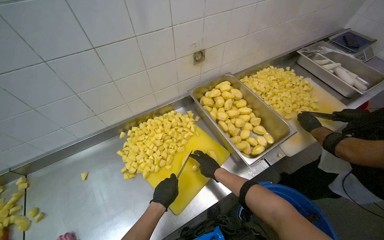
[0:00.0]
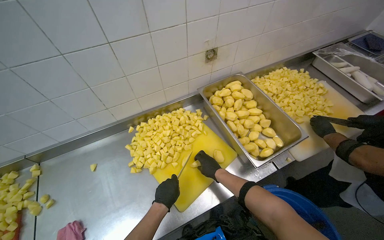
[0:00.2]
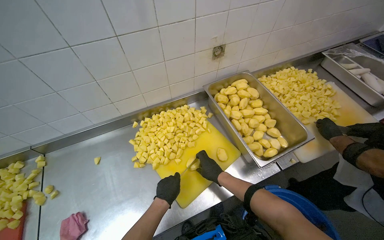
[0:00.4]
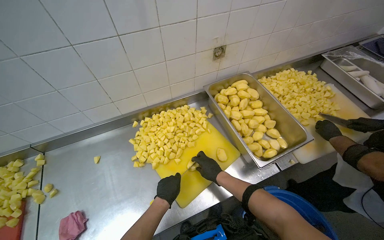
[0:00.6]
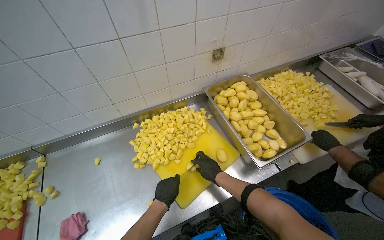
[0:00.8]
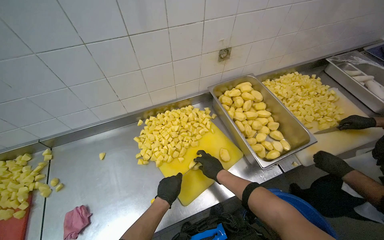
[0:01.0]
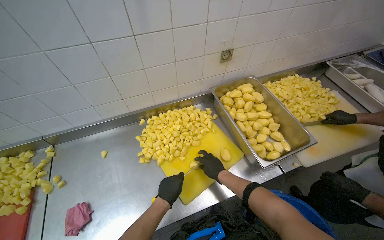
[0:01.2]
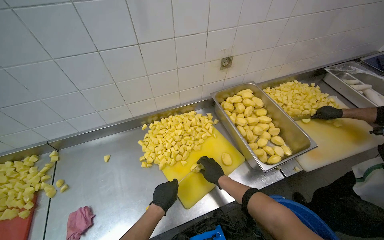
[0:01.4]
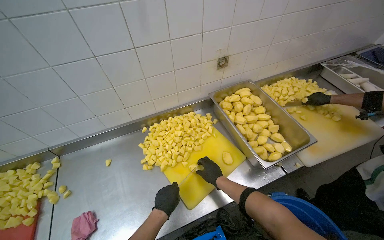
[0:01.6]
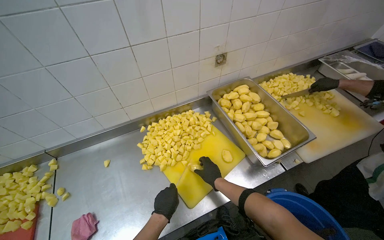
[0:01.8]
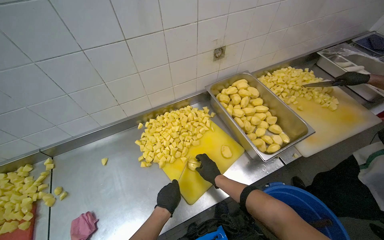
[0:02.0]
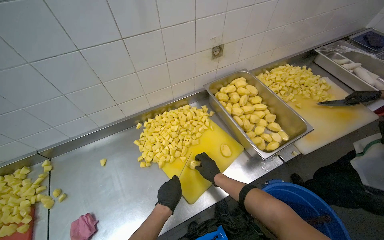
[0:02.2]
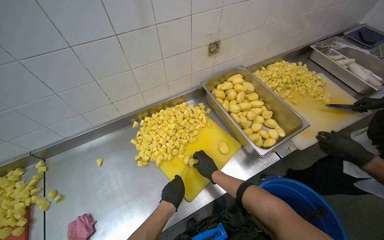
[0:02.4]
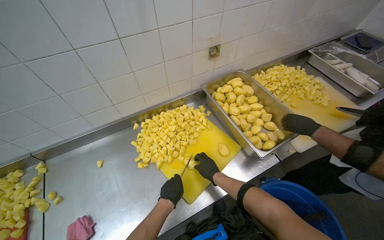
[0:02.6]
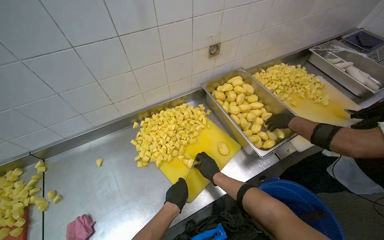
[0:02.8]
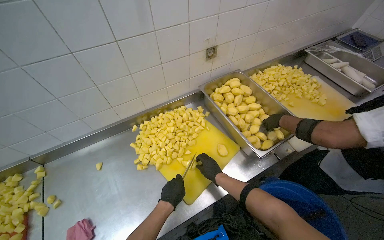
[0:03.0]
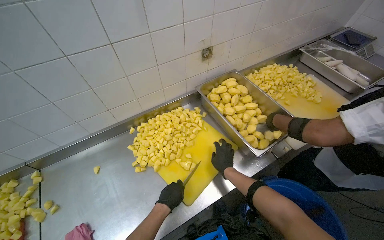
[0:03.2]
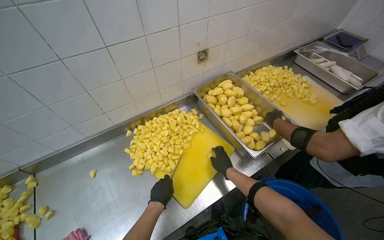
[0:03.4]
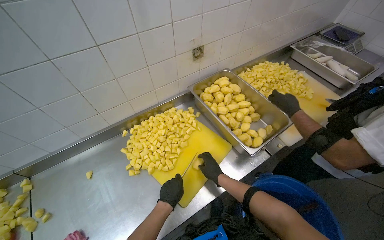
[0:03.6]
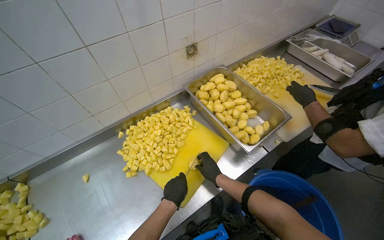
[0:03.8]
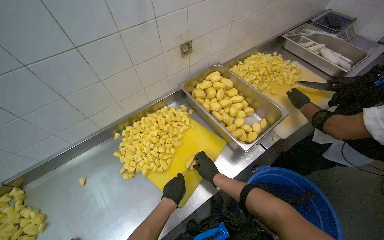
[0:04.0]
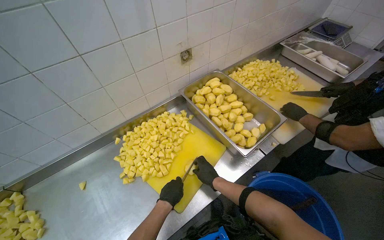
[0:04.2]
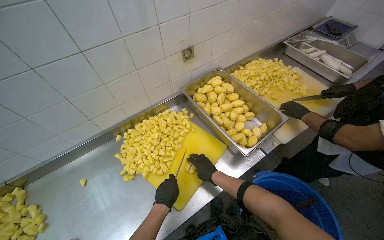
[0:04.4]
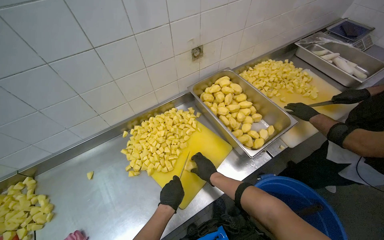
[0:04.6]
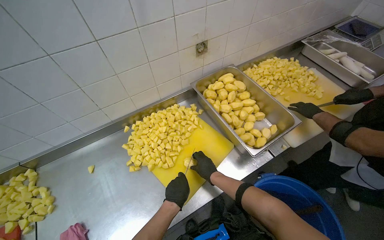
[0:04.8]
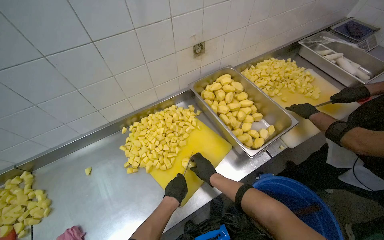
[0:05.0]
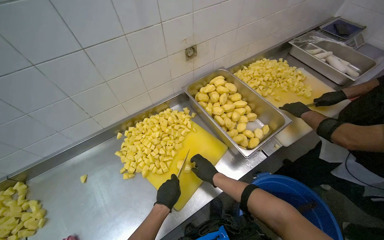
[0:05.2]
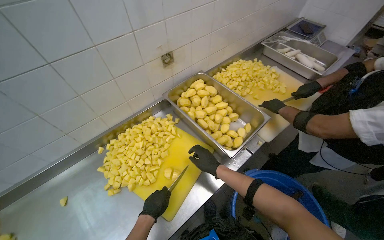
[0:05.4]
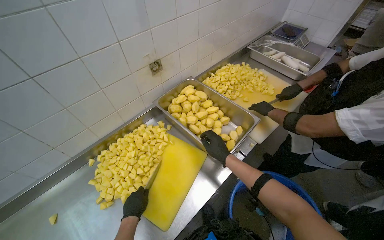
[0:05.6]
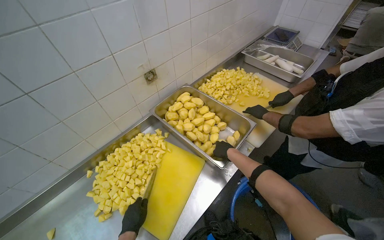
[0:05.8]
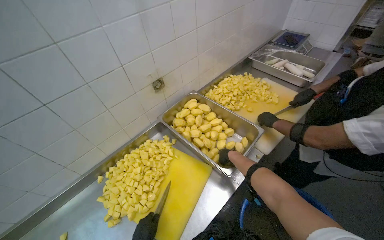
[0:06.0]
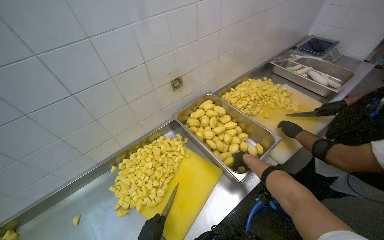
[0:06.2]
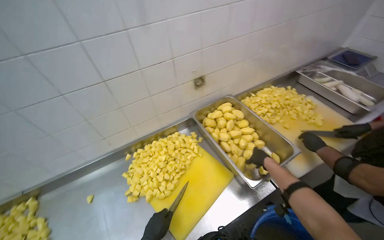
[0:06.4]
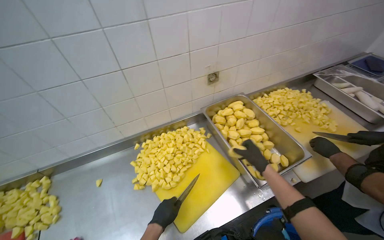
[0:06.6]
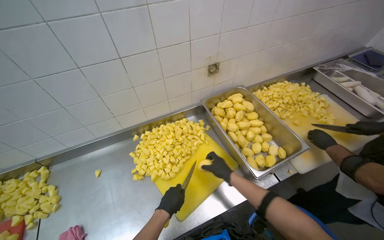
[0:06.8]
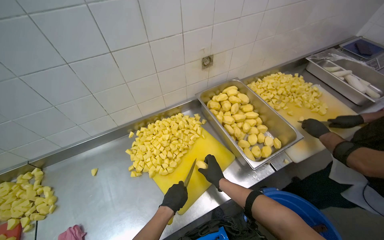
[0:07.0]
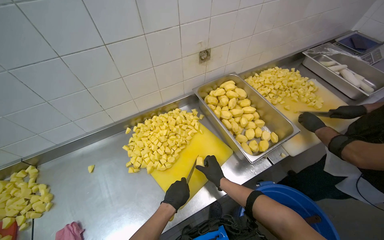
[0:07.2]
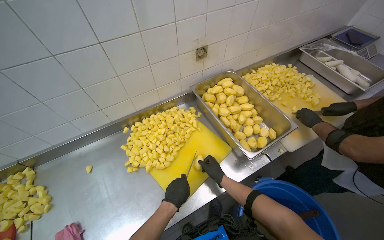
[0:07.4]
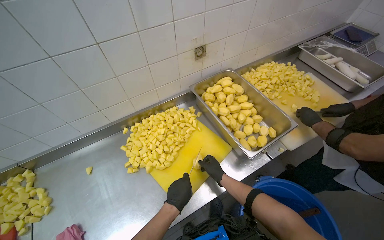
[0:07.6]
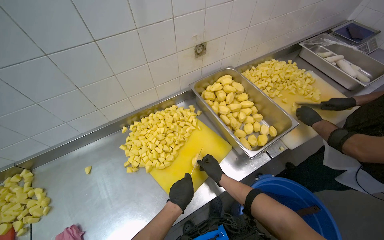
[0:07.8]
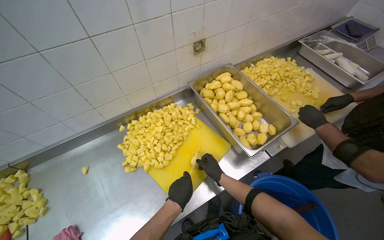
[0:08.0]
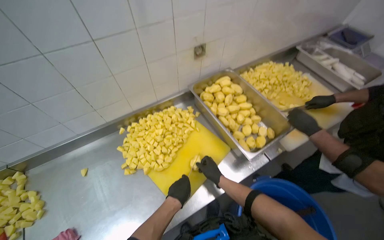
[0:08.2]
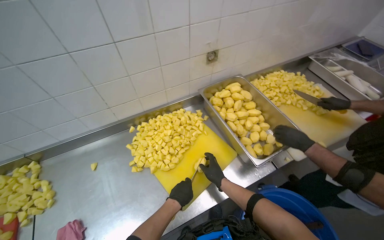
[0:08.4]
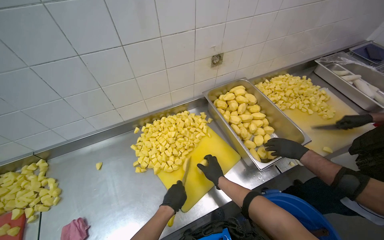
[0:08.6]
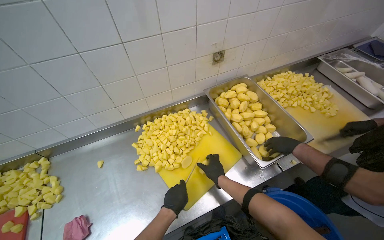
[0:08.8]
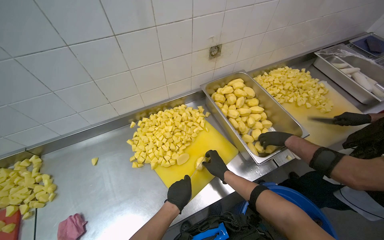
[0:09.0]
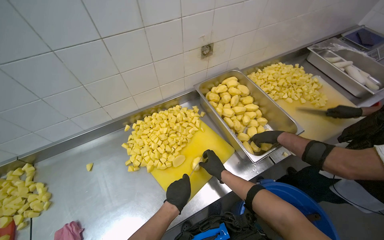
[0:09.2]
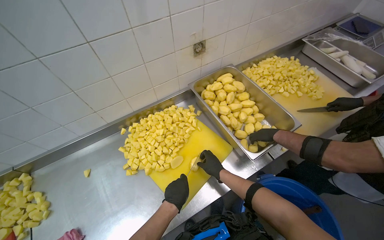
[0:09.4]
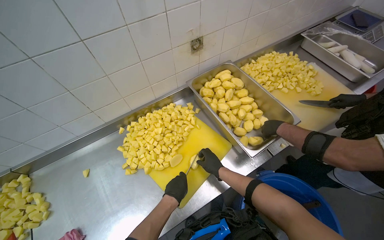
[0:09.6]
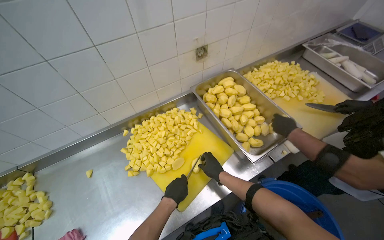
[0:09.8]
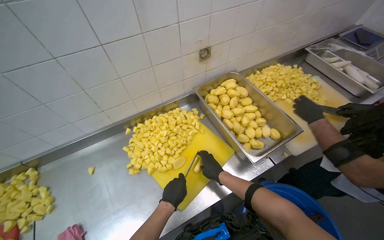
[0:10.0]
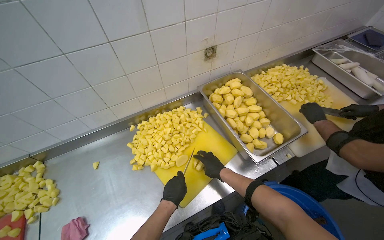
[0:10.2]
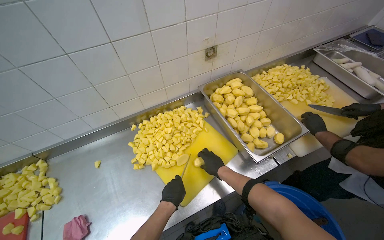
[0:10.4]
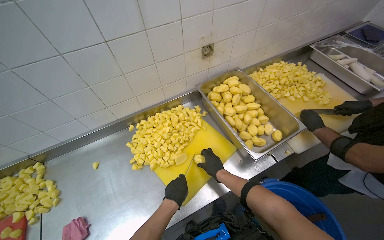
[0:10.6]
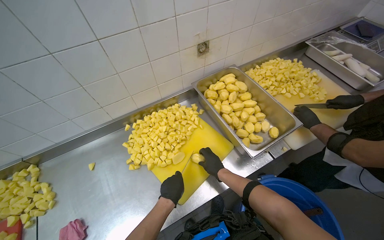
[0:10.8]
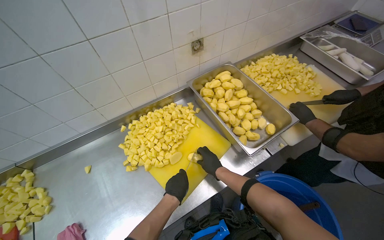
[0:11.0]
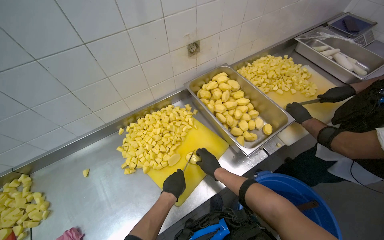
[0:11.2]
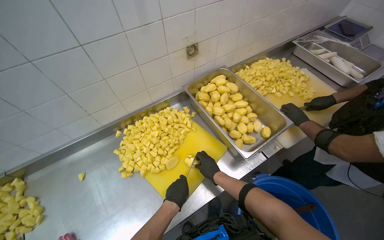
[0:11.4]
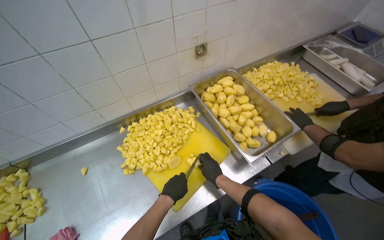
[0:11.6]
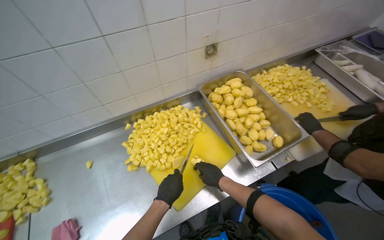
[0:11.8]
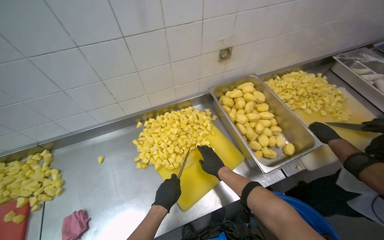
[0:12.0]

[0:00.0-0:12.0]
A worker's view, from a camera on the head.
Job: preparing food.
The whole recording: Cutting potatoes into pieces. The worker cuts peeled potatoes into small pieces on a yellow cutting board.
0:00.0 to 0:01.6: The hands work in one place, with small movements.
0:01.6 to 0:04.4: The hands stay close to where they were, moving slightly.
0:04.4 to 0:06.0: The right hand is displaced up the picture and to the right by roughly 25 cm.
0:06.0 to 0:07.6: The right hand shifts about 15 cm down the picture.
0:09.0 to 0:12.0: The hands are busy where they are.

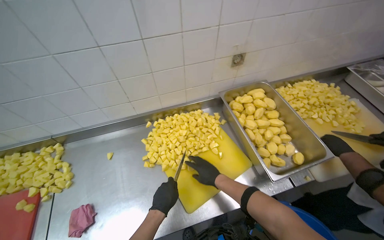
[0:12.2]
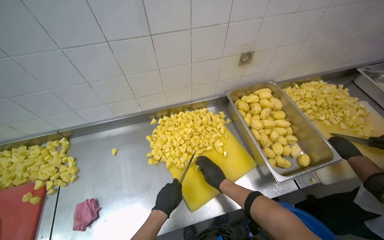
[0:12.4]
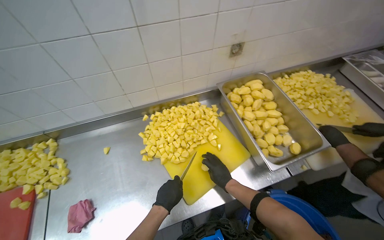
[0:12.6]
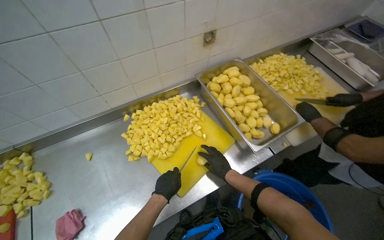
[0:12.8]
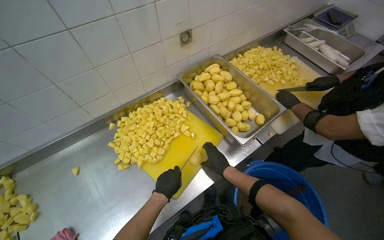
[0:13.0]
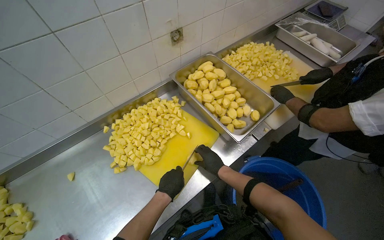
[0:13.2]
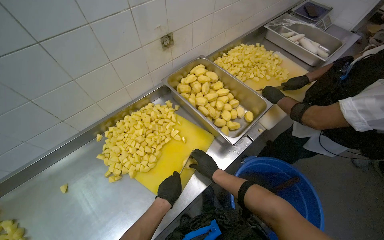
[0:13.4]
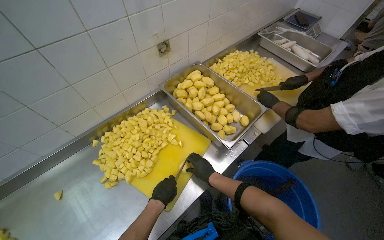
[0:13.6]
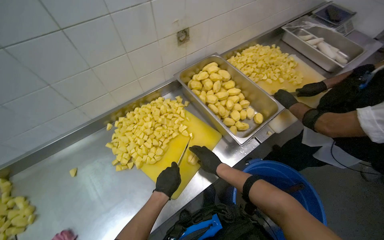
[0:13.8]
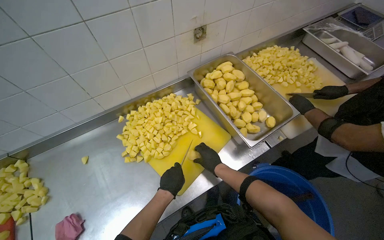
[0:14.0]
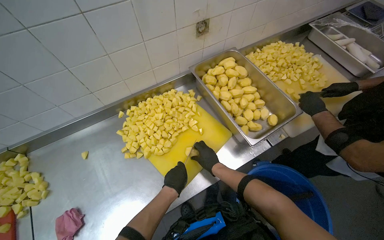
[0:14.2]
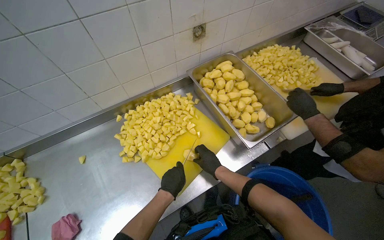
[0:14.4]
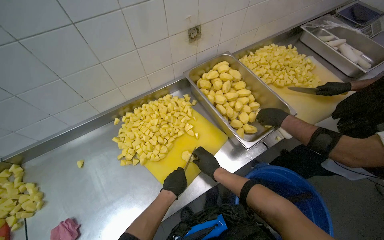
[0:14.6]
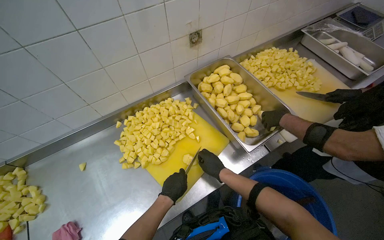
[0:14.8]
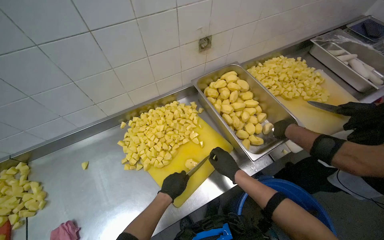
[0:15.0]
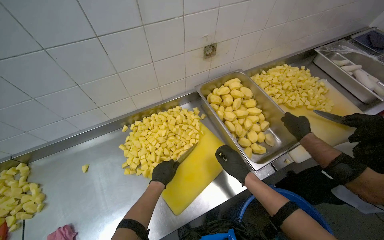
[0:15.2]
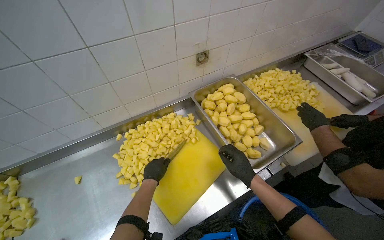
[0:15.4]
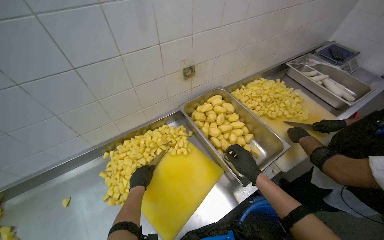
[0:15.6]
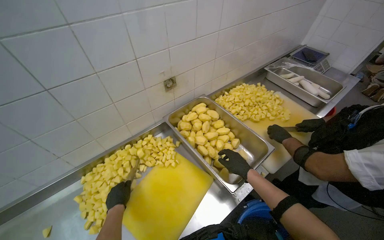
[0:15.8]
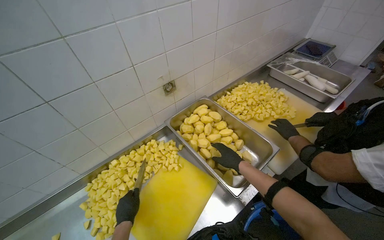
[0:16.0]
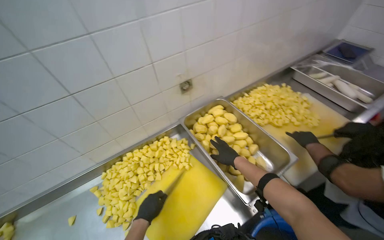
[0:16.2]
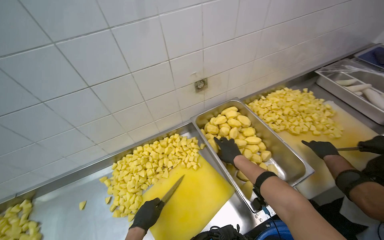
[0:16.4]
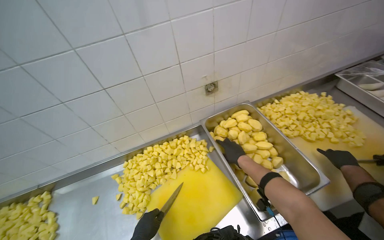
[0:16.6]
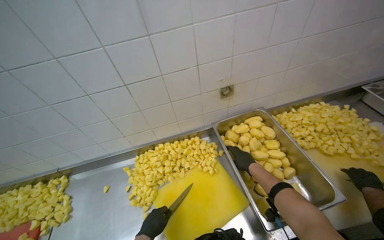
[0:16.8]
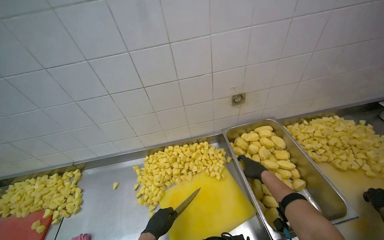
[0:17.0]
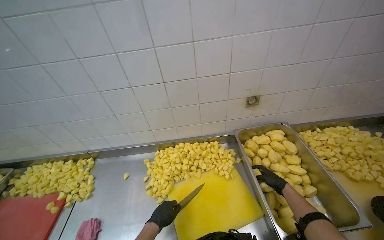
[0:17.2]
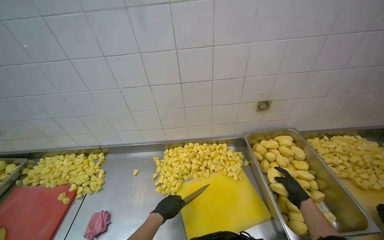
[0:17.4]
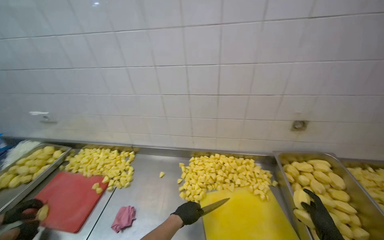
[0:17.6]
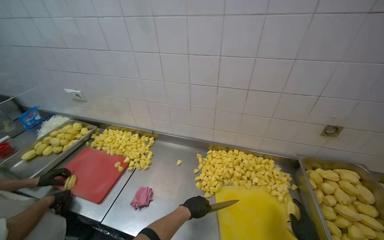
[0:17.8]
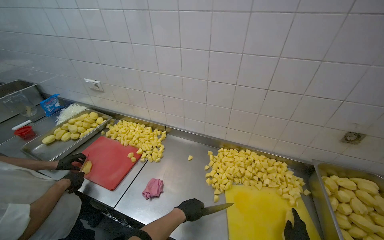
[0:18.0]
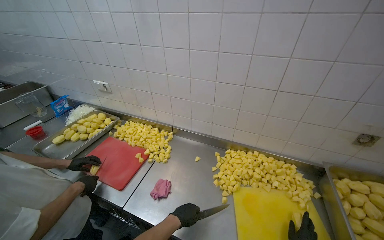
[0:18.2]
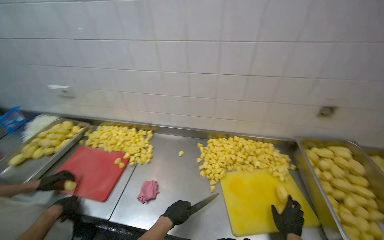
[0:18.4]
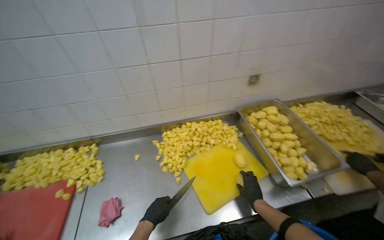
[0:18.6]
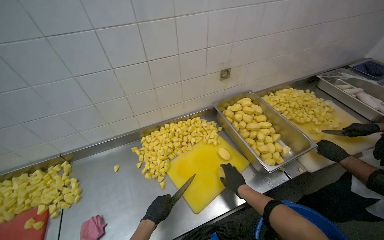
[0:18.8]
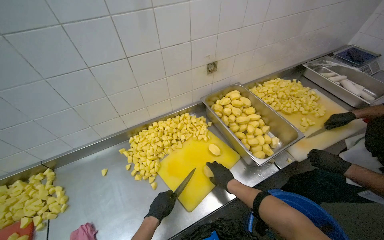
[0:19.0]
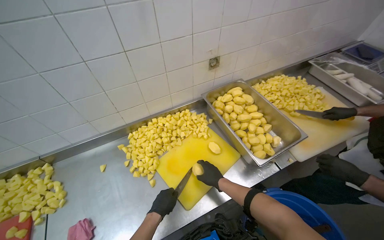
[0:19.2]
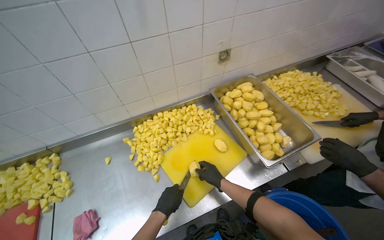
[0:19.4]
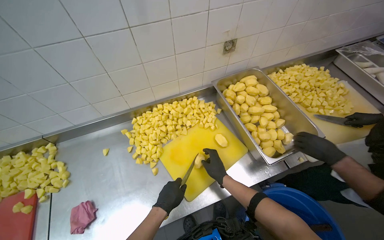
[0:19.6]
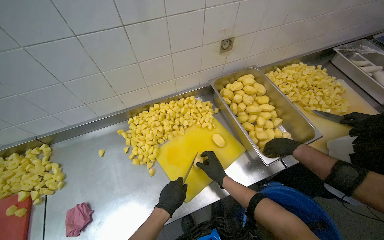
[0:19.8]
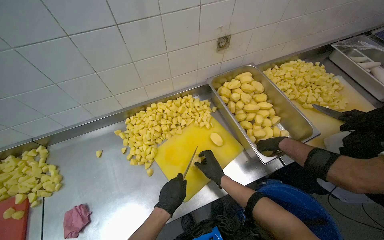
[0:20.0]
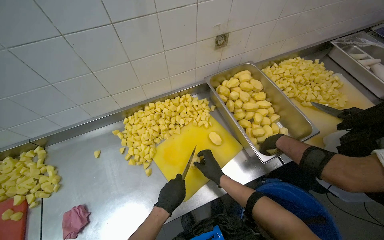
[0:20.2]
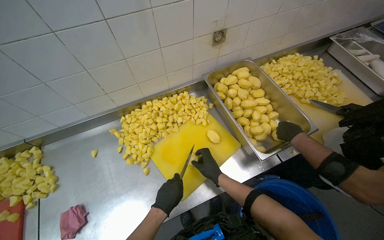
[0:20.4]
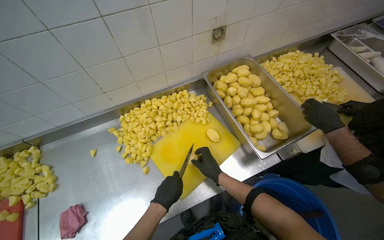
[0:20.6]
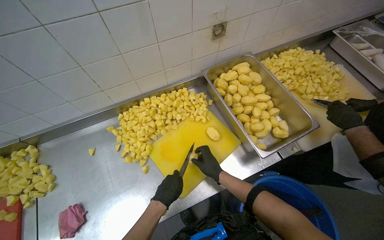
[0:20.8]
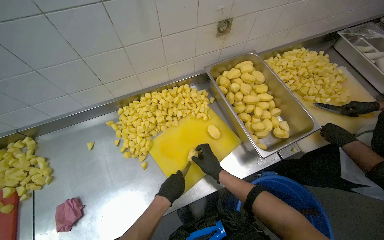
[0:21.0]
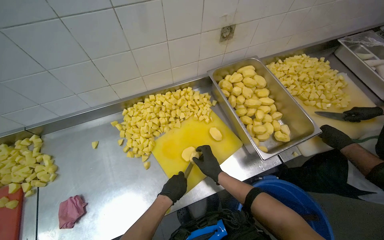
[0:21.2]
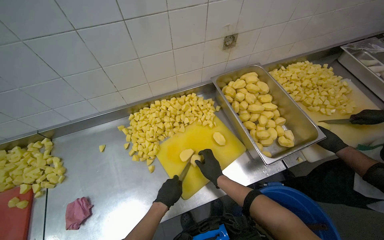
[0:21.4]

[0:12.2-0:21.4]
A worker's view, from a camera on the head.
Job: preparing food.
The whole recording: Cutting potatoes into pieces. The worker cuts peeled potatoes into small pieces on a yellow cutting board.
0:12.2 to 0:13.8: The wearer looks about 20 degrees further to the right.
0:15.2 to 0:16.8: The right hand heads farther from the camera, covering roughly 15 cm.
0:16.8 to 0:18.4: The wearer looks approximately 25 degrees further to the left.
0:18.4 to 0:19.8: The head rotates some 35 degrees to the right. The wearer looks about 15 degrees further downward.
0:19.8 to 0:21.4: The hands are busy where they are.
